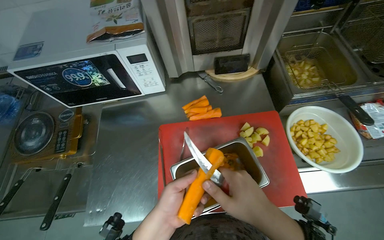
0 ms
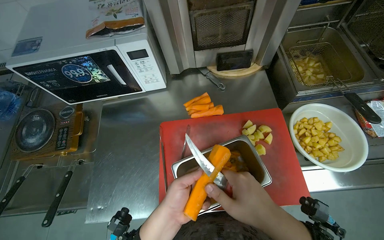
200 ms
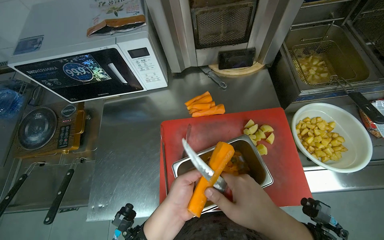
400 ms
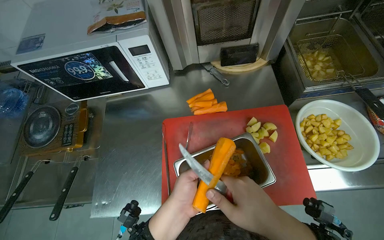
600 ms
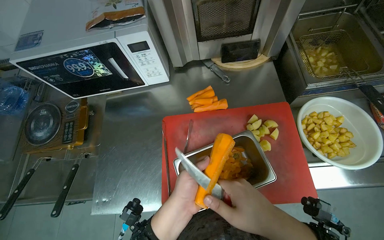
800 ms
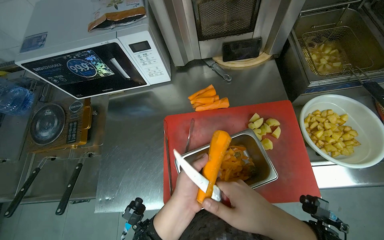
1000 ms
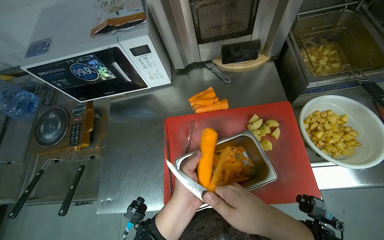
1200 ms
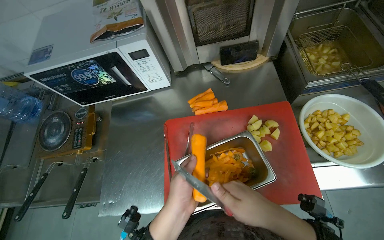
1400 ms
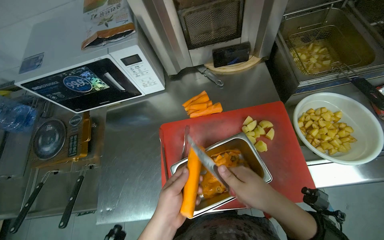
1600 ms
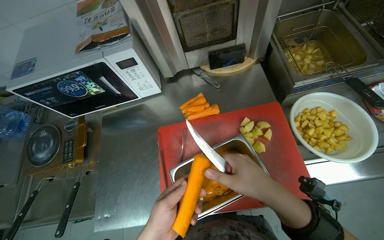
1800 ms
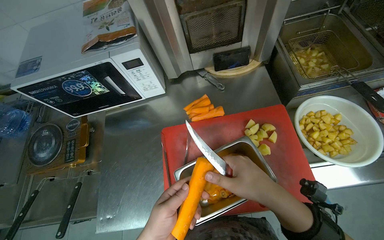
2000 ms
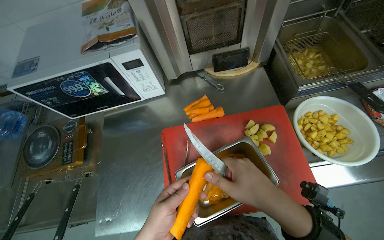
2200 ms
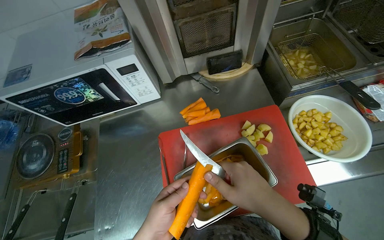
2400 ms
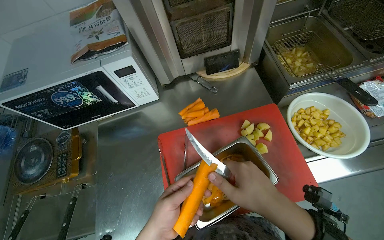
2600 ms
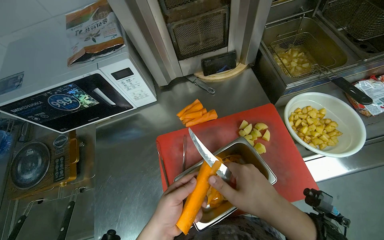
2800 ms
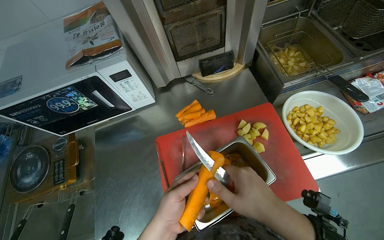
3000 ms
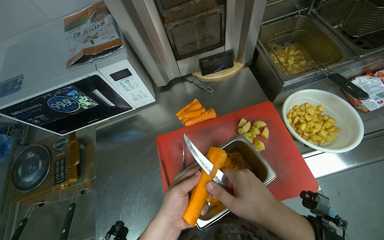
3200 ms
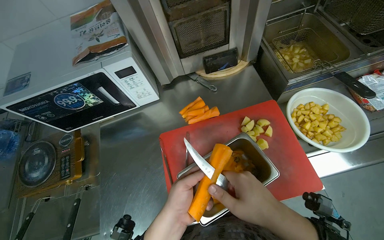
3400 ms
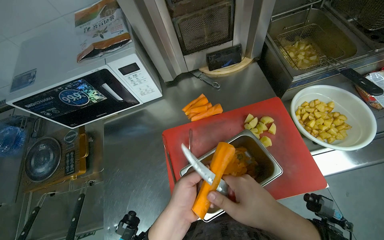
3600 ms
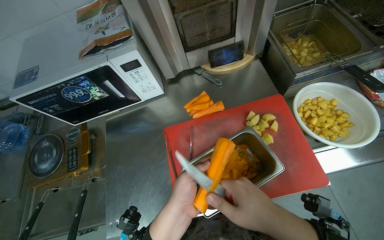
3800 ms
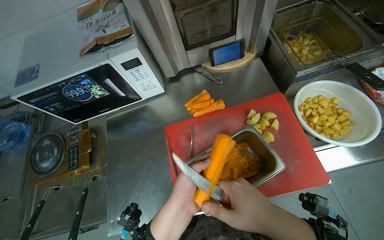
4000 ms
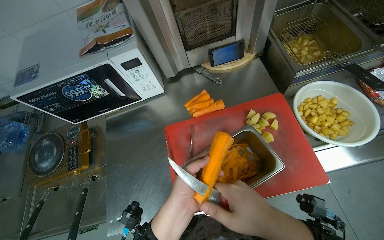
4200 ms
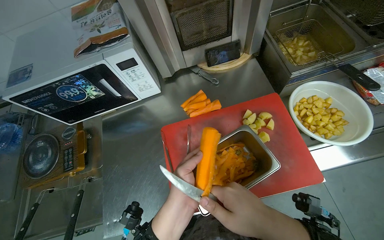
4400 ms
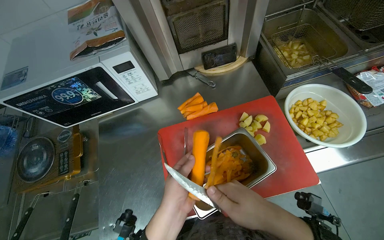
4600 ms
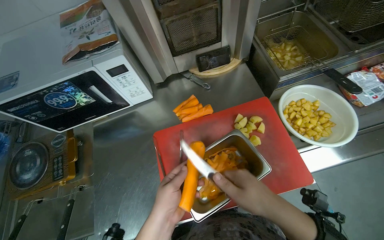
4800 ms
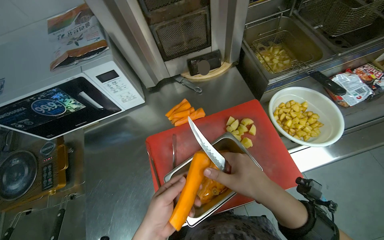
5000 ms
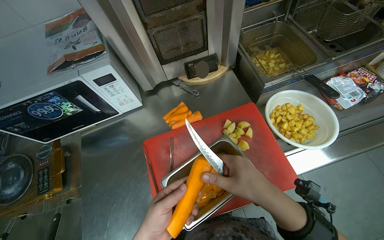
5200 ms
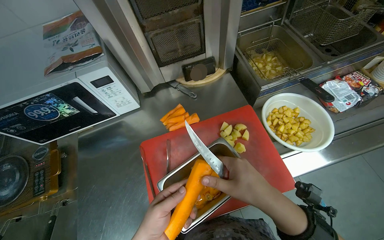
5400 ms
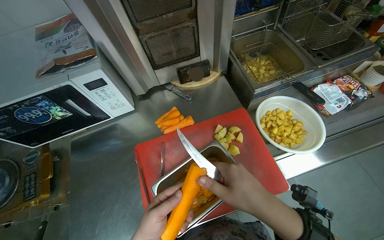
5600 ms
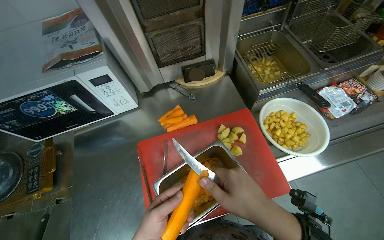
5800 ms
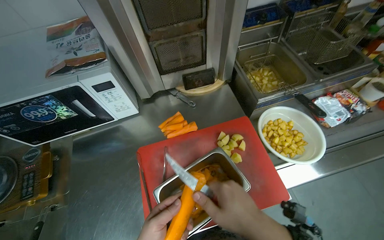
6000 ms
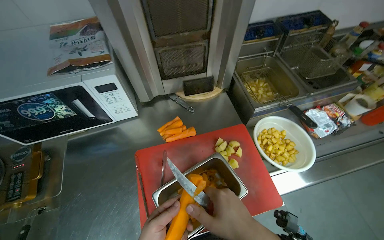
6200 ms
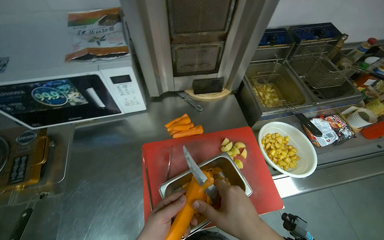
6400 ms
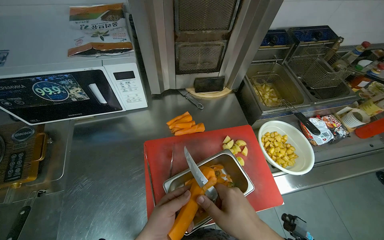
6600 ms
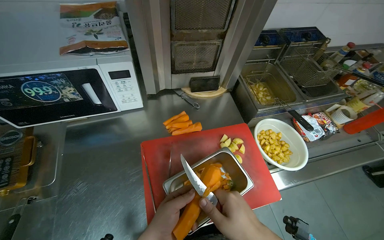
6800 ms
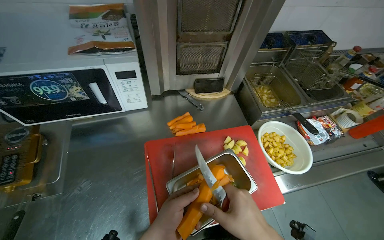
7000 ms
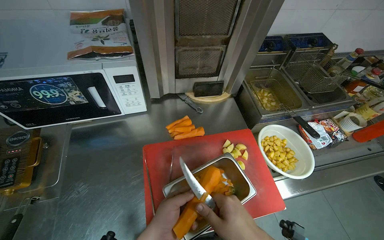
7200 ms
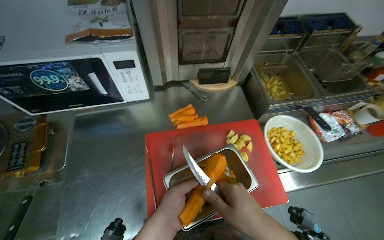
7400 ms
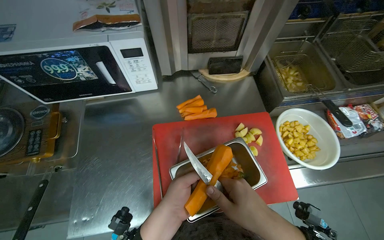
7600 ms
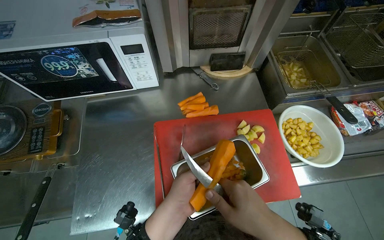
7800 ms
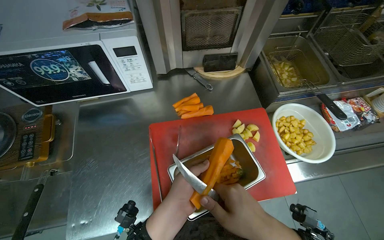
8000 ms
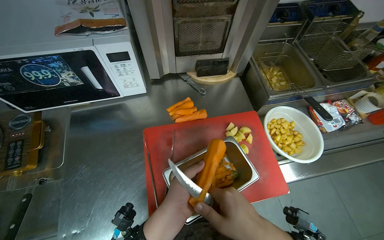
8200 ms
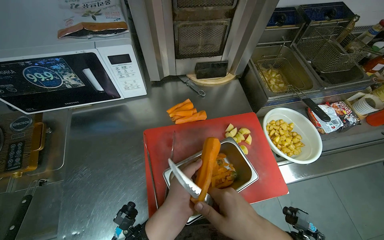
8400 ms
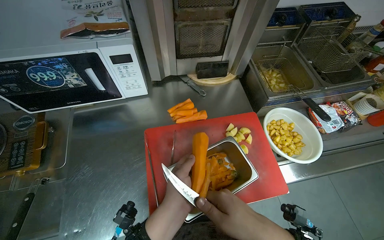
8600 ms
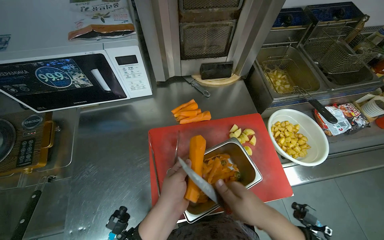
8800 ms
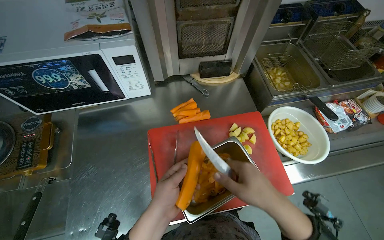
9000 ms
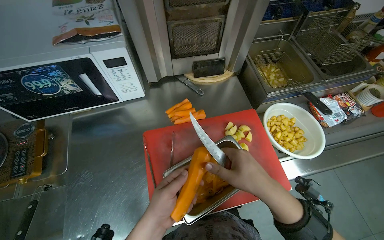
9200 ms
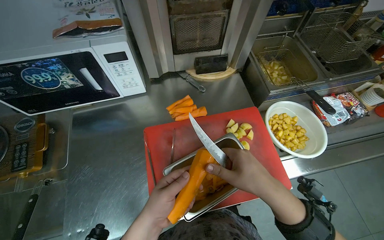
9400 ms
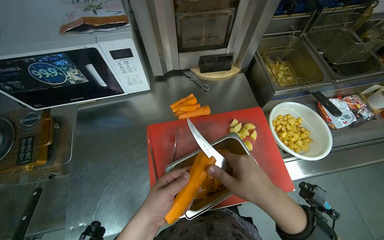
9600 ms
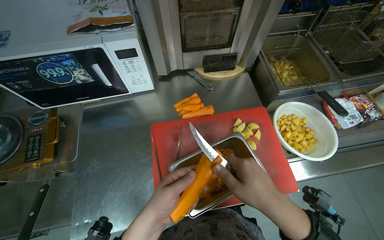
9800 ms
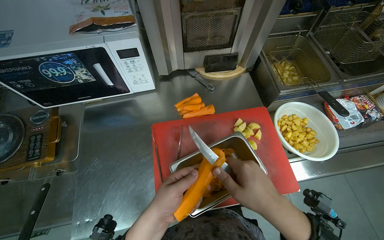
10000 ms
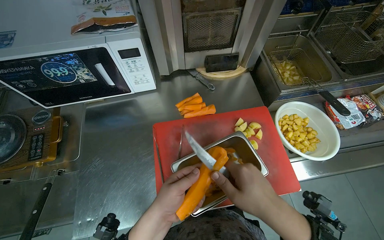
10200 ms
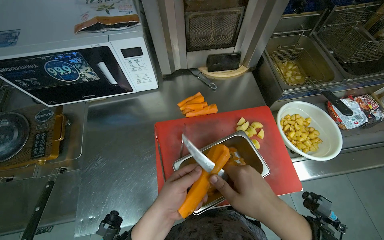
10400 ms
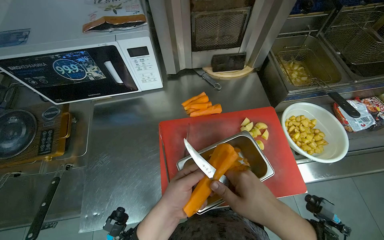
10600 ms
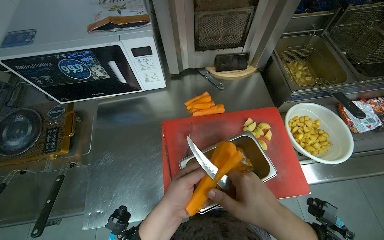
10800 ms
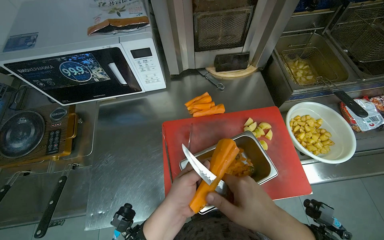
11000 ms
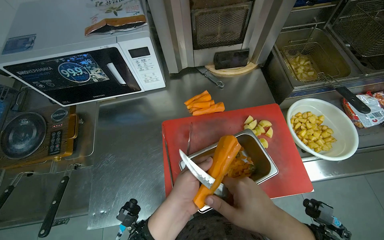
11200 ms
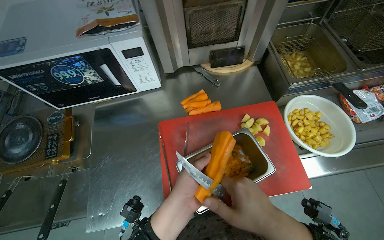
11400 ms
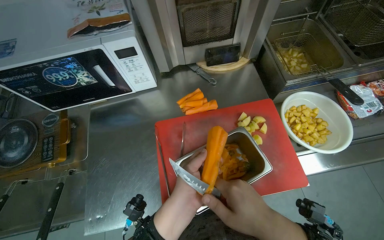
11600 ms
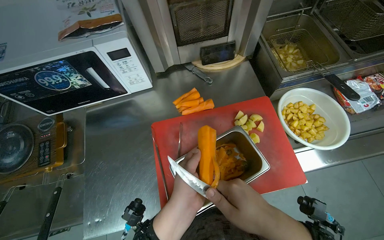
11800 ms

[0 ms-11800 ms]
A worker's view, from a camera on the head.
Job: preparing food.
The whole recording: Peeling carrots. The worker peels carrots using a knife over a metal container.
0 ms to 1400 ms: The hands make small movements and keep their place.
3000 ms to 4400 ms: The hands work in one place, with small movements.
7400 ms to 11800 ms: The hands make small movements and keep their place.

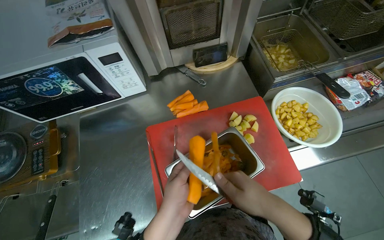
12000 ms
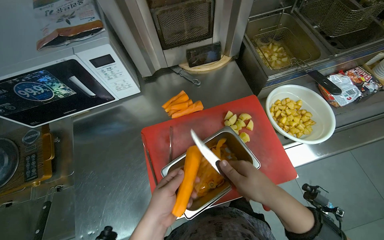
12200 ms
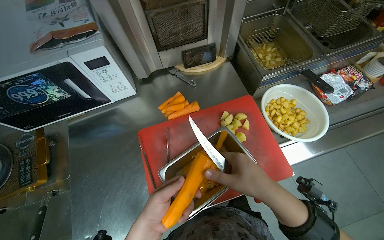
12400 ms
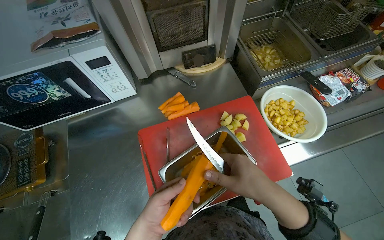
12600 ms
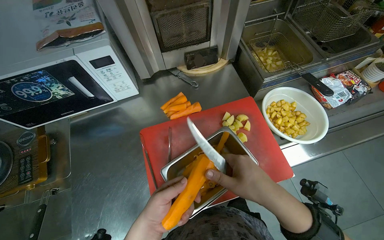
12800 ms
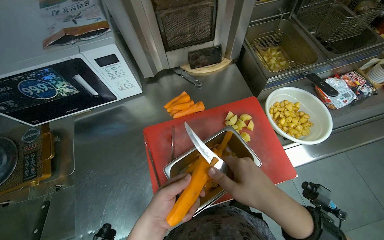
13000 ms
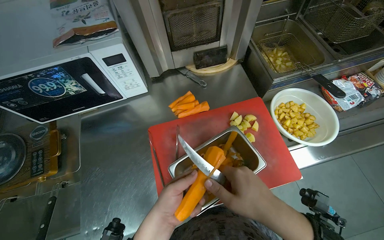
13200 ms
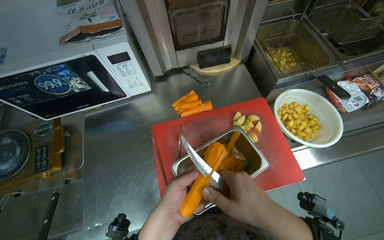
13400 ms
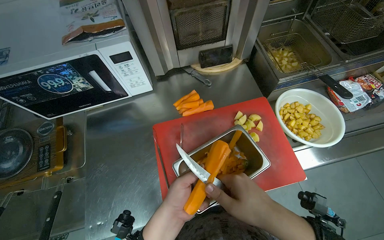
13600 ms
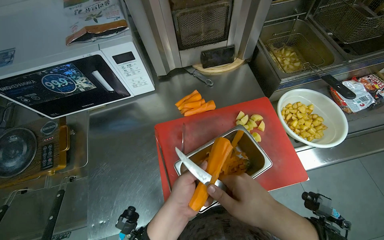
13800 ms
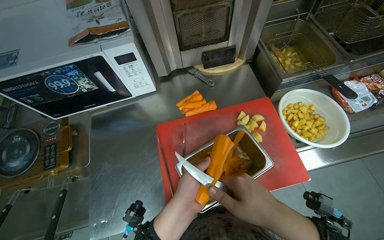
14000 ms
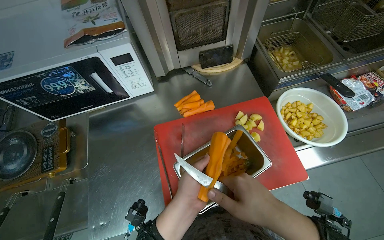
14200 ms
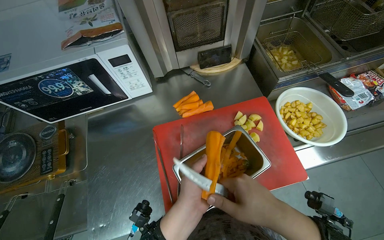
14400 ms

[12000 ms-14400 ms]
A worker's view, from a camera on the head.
Job: preparing food.
The whole recording: Peeling carrots. The worker peels carrots using a knife over a metal container.
12000 ms to 14400 ms: The hands stay close to where they were, moving slightly.

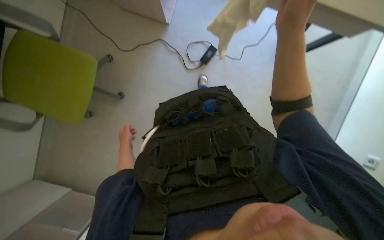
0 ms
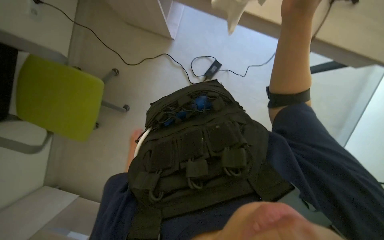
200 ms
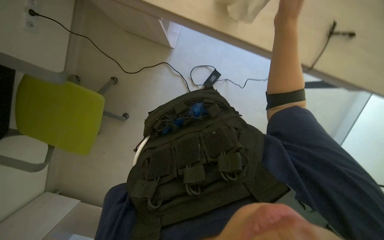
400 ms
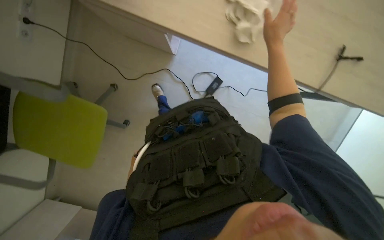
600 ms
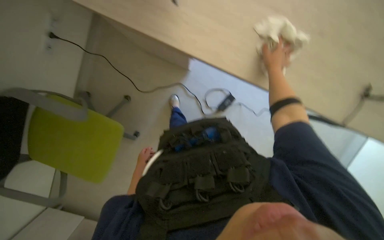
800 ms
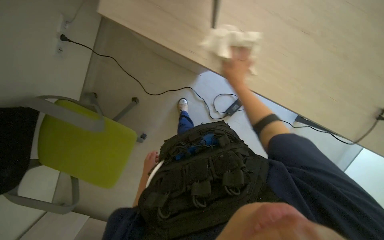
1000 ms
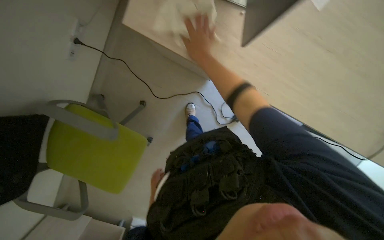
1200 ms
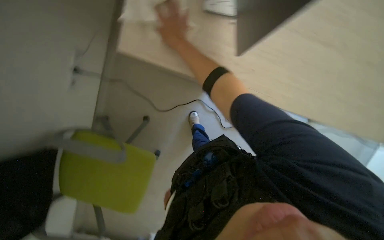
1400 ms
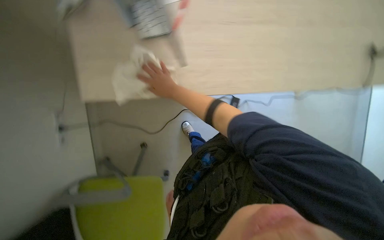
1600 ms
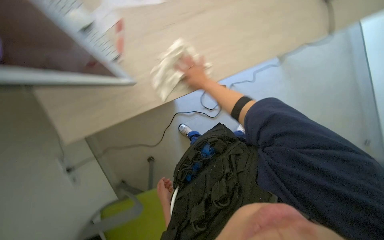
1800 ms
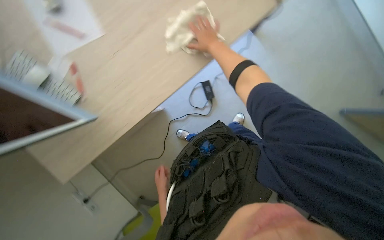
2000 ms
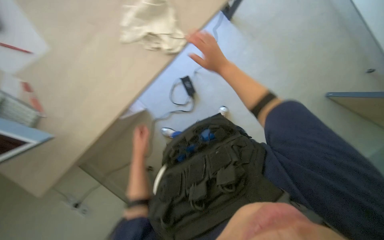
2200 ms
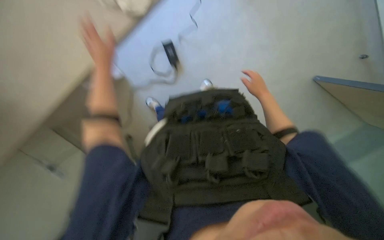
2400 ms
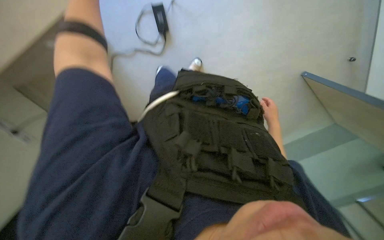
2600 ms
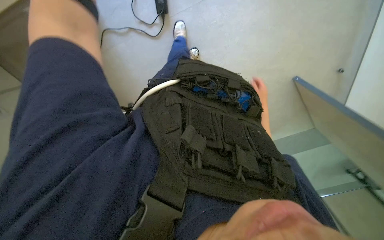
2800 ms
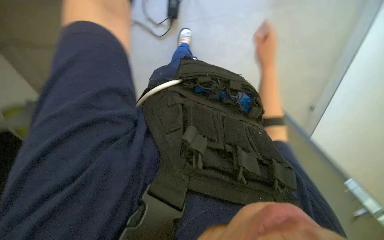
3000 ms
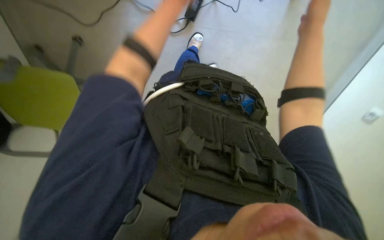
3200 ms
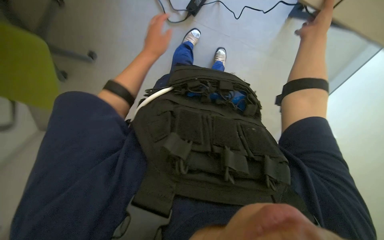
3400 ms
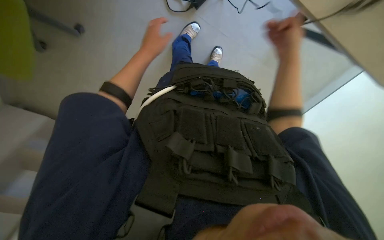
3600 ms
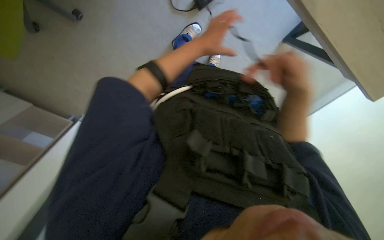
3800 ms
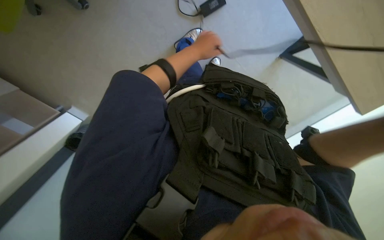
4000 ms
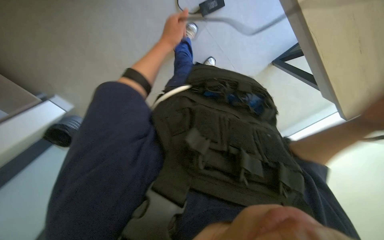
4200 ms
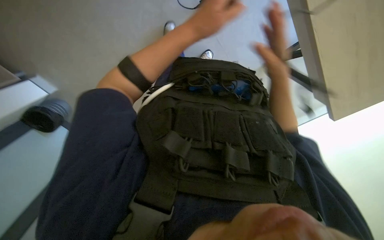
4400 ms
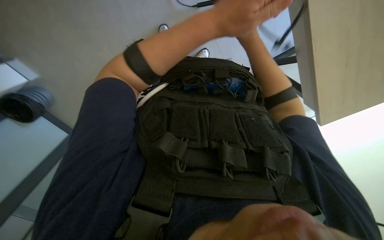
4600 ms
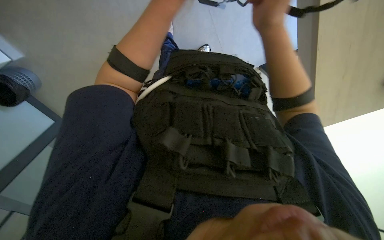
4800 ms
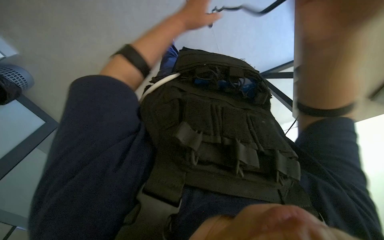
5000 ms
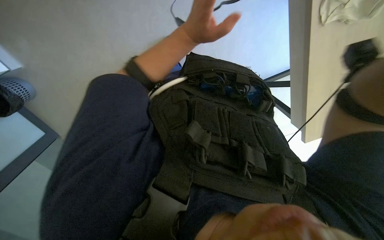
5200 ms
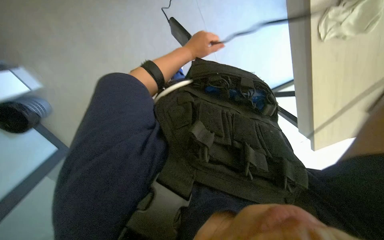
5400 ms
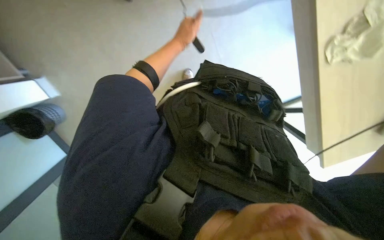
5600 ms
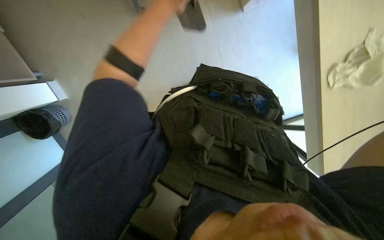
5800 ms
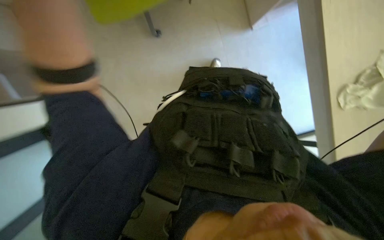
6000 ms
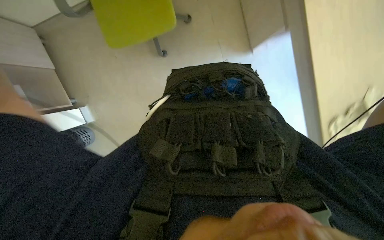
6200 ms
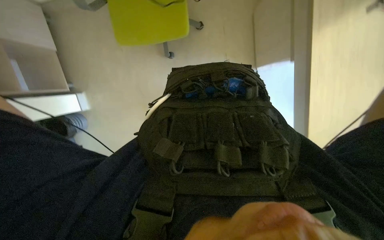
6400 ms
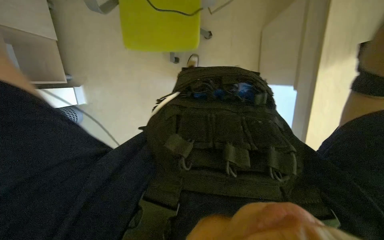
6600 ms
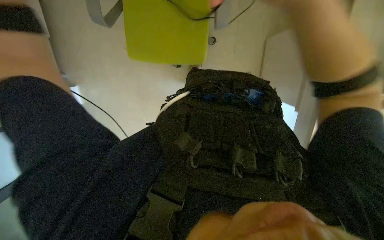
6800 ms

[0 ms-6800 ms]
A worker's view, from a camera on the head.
Job: wiping surfaces.
The whole recording: Wiping desk surfaces. The worker uses a white cloth to wipe various surfaces on and around the desk.
0 ms to 1400 ms: The view tips upward by roughly 20 degrees.
1400 ms to 2800 ms: The wearer looks roughly 25 degrees further to the right. The camera pitches downward, by approximately 25 degrees.
4000 ms to 5400 ms: The view pans to the left by about 15 degrees.
5400 ms to 6800 ms: The view tips upward by approximately 25 degrees.
